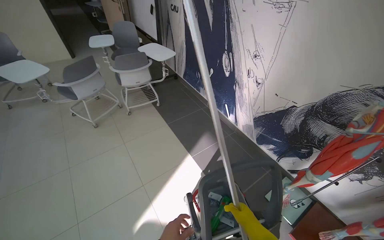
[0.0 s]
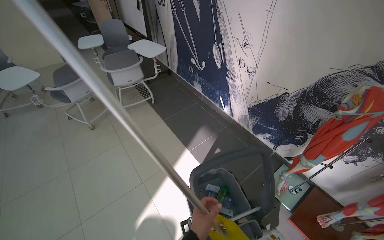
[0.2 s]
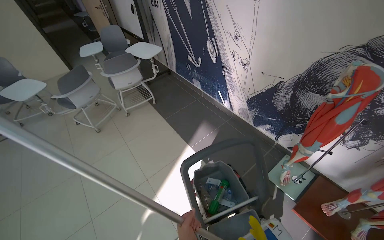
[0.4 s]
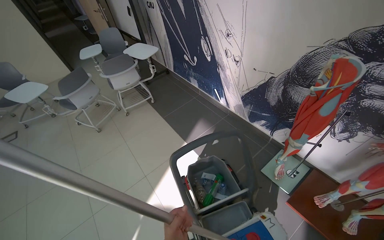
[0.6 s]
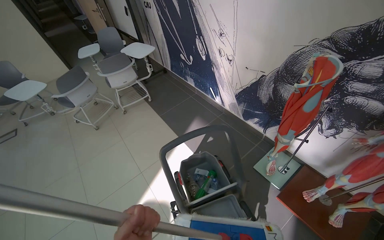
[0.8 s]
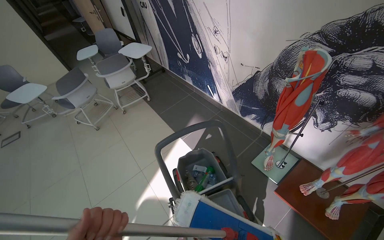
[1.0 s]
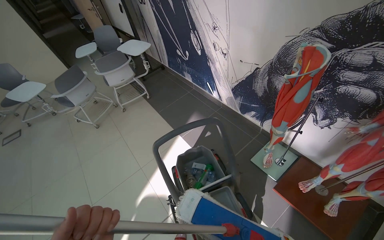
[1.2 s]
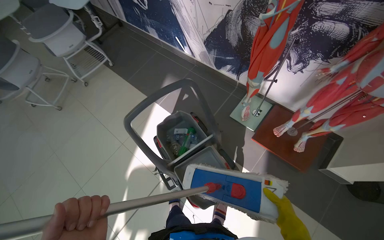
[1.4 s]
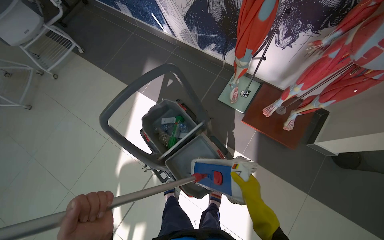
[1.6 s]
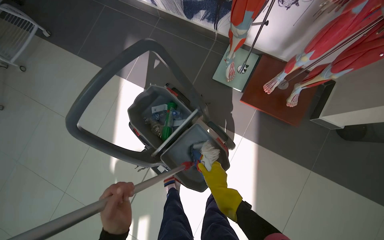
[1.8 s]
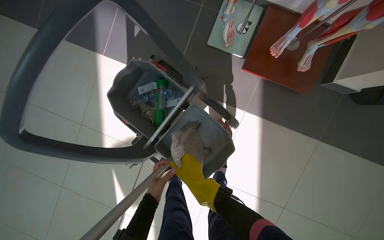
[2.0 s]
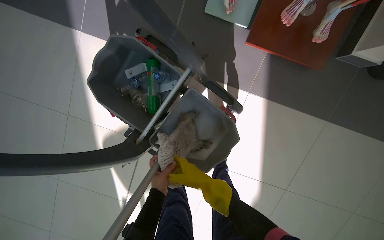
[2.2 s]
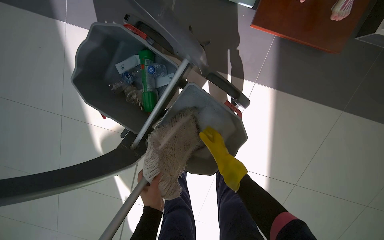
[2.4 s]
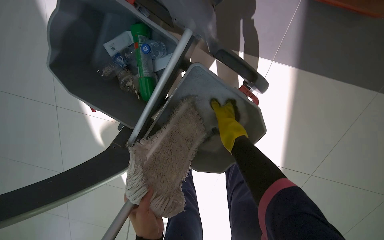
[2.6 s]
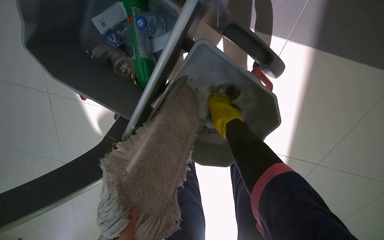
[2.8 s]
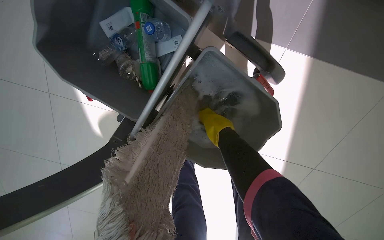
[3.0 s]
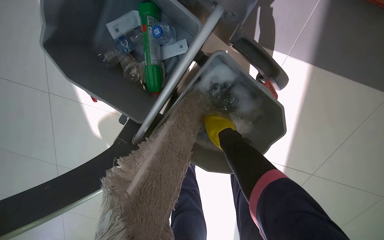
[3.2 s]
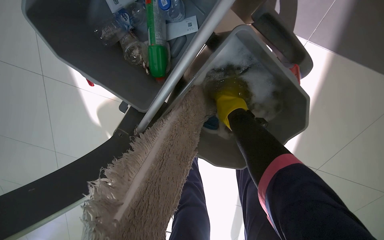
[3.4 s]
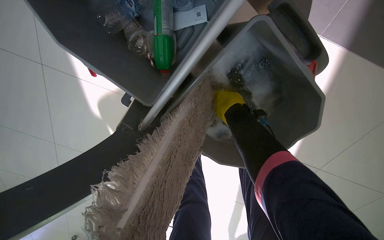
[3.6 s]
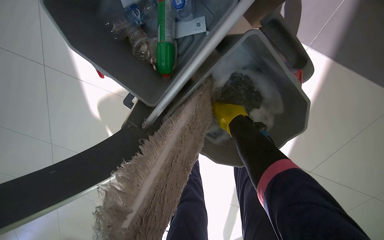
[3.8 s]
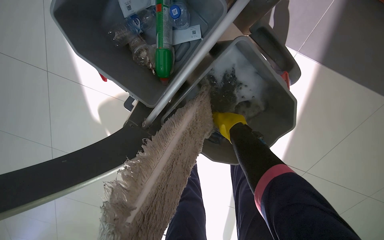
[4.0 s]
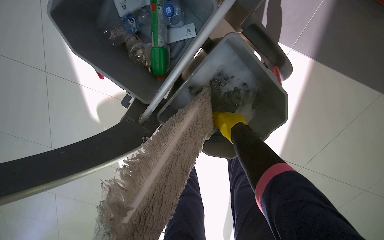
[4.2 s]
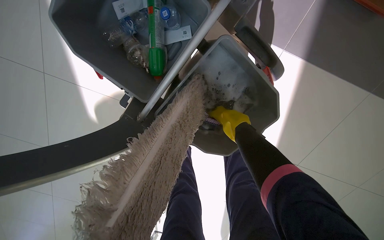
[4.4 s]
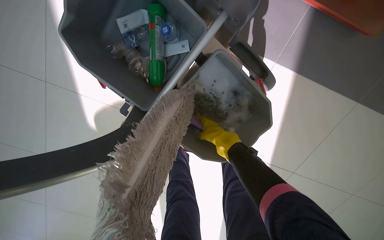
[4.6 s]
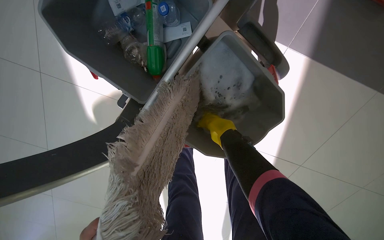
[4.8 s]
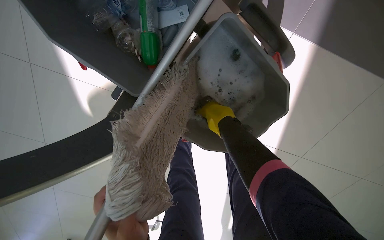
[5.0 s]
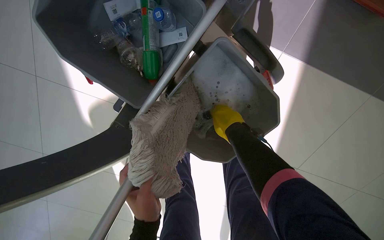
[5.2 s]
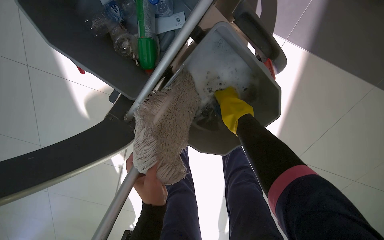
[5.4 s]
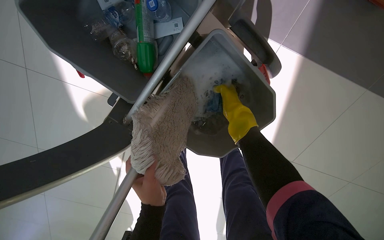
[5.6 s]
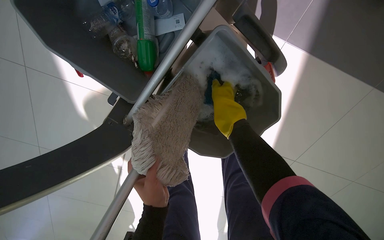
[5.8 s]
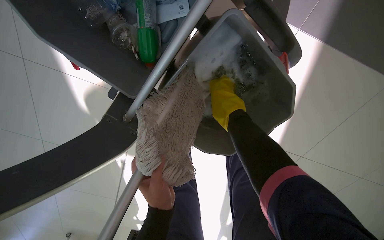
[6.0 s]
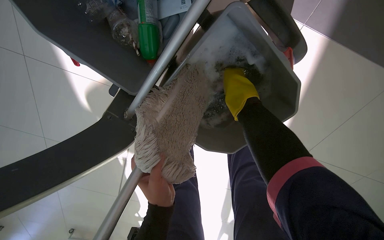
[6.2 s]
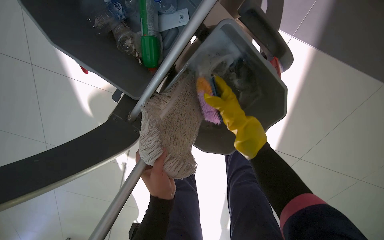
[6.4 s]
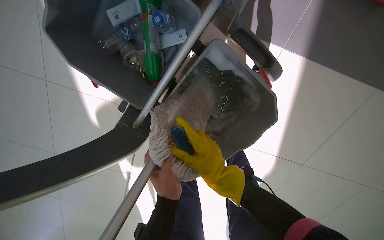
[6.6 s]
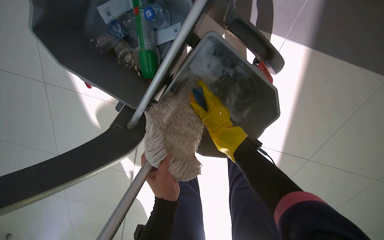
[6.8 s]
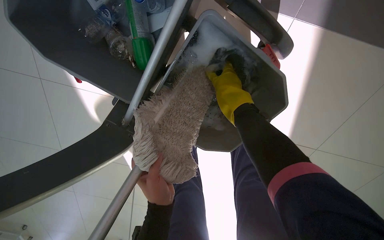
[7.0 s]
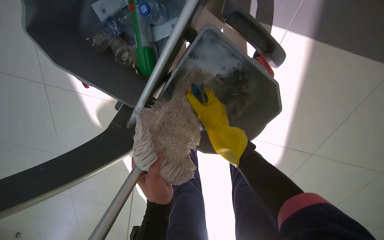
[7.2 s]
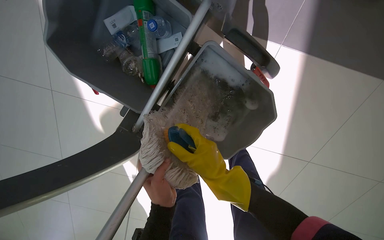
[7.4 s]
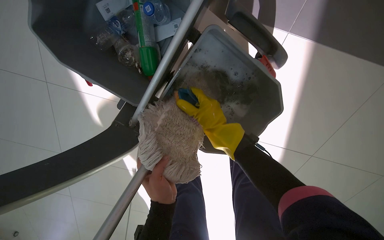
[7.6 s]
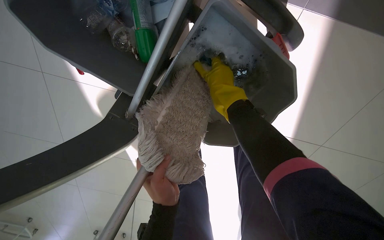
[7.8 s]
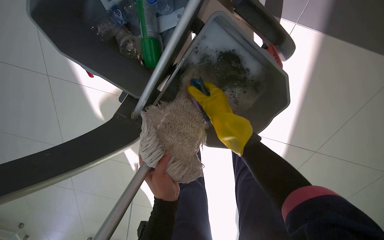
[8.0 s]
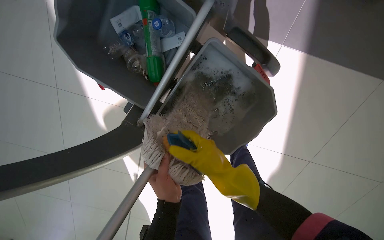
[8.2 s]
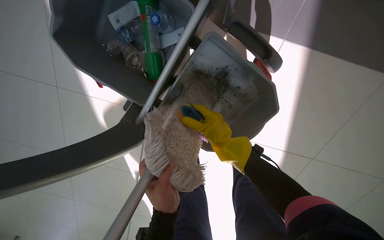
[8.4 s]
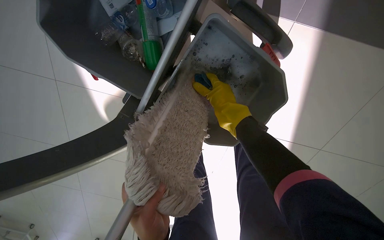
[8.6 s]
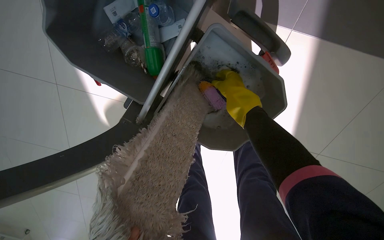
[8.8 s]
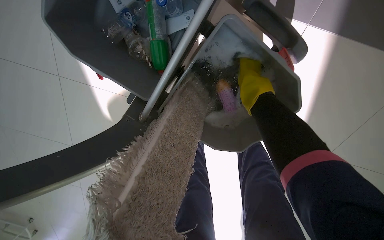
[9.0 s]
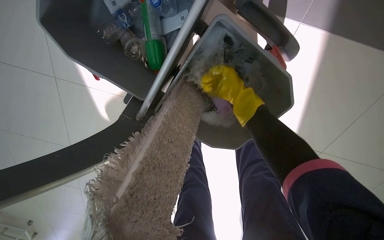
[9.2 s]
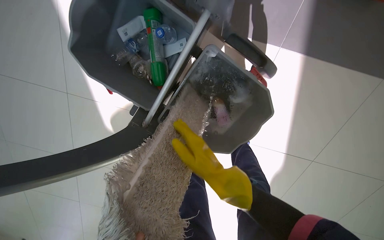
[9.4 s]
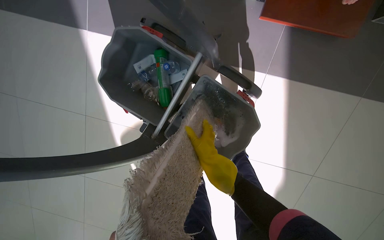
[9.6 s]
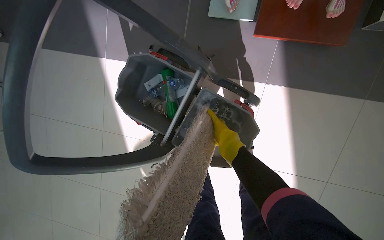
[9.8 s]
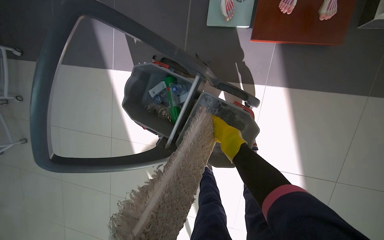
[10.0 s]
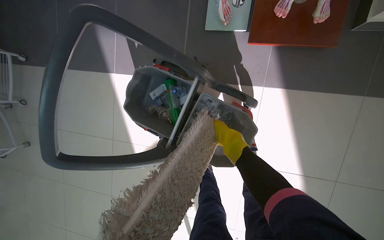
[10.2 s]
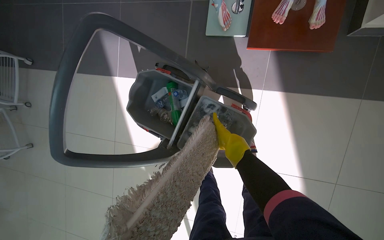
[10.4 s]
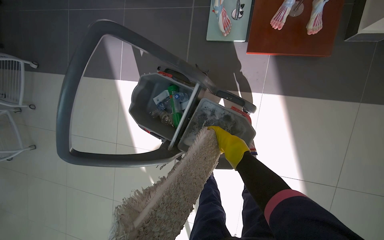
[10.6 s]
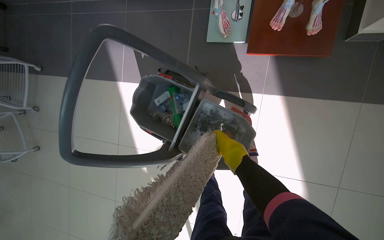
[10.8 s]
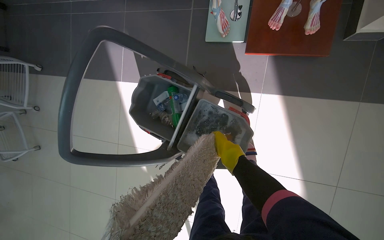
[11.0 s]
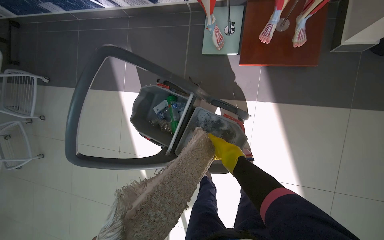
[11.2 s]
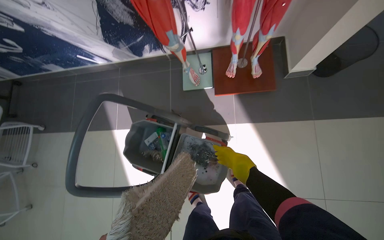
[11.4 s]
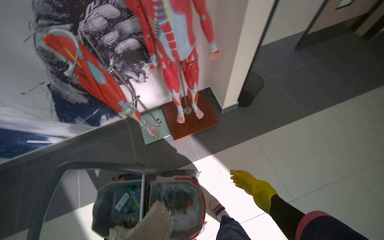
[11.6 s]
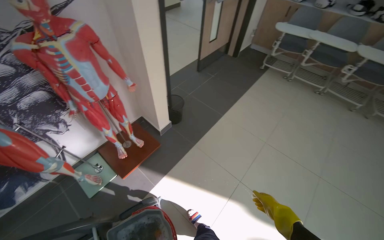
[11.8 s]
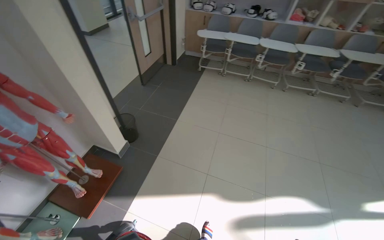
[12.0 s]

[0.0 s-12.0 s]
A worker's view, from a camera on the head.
Job: mopping floor.
The whole recording: Mopping the tiled floor. The worker cleans the mop in the bucket and then mops the tiled floor.
0.0 to 1.6 s: The head travels approximately 40 cm. The view tilts some 25 degrees downward. The scene rotates counterclockwise by about 25 degrees.
1.6 to 3.0 s: The head travels approximately 60 cm. The wearer looks about 45 degrees further downward.
6.0 to 7.6 s: The right hand moves up and down the picture over roughly 20 cm, changing direction 3 times.
7.6 to 9.0 s: The right hand swings up and down the picture, approximately 20 cm each way, with 2 reversals.
9.0 to 10.4 s: The camera pitches upward, by roughly 25 degrees. The right hand shifts some 10 cm down the picture.
10.4 to 12.0 s: The camera is carried some 60 cm. The wearer looks roughly 75 degrees further to the right. The view tips upward by some 50 degrees.

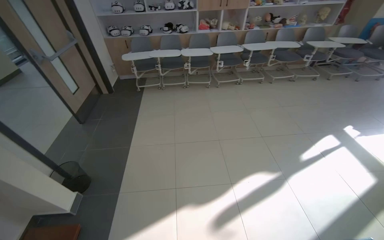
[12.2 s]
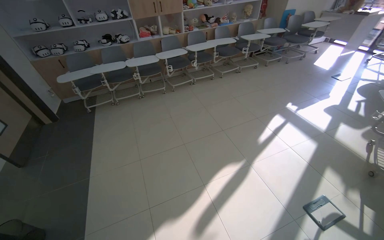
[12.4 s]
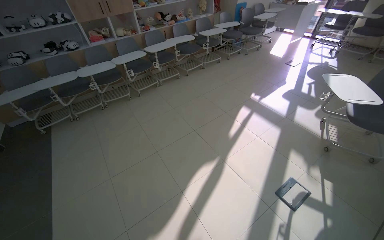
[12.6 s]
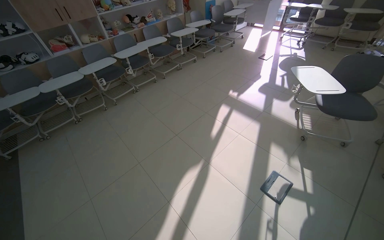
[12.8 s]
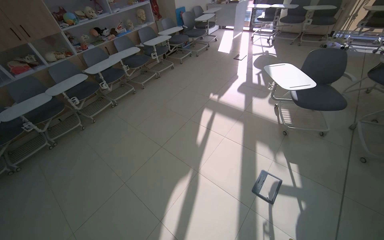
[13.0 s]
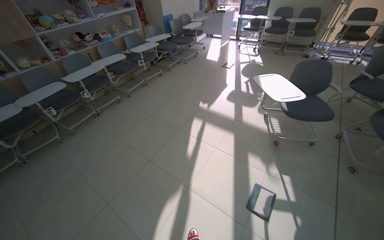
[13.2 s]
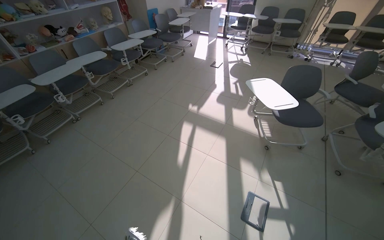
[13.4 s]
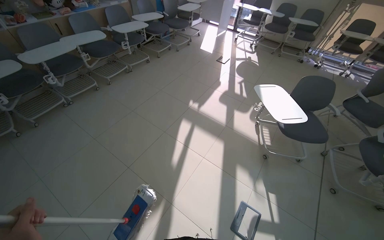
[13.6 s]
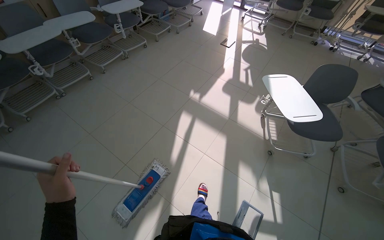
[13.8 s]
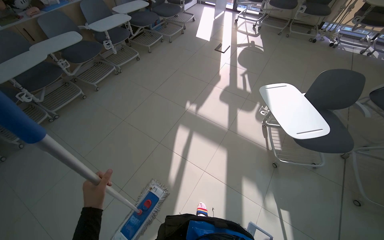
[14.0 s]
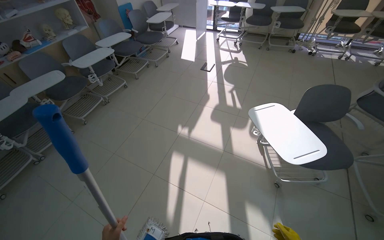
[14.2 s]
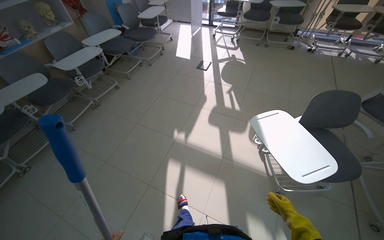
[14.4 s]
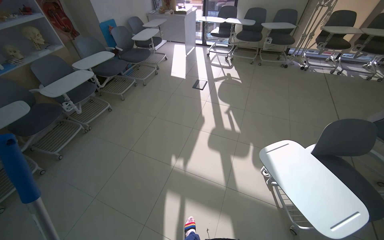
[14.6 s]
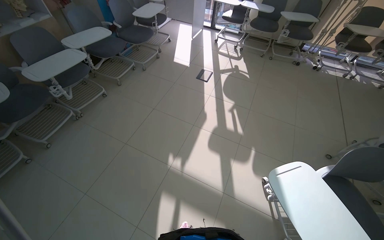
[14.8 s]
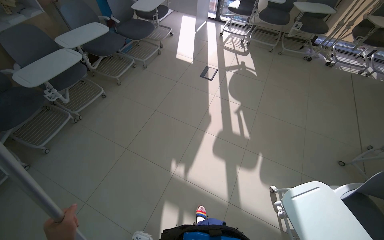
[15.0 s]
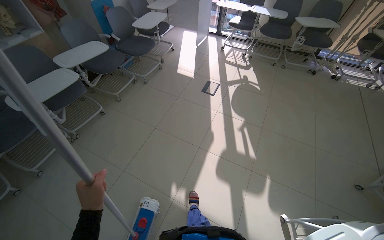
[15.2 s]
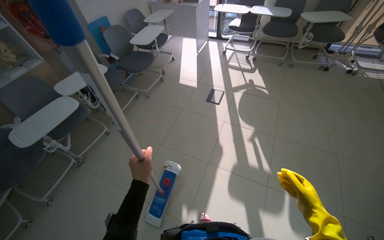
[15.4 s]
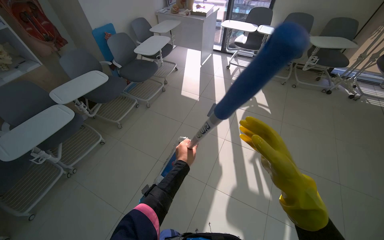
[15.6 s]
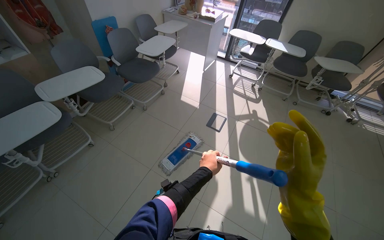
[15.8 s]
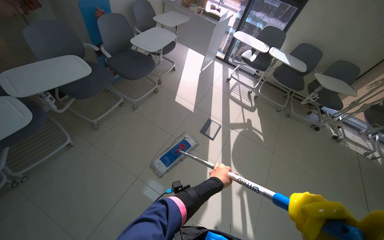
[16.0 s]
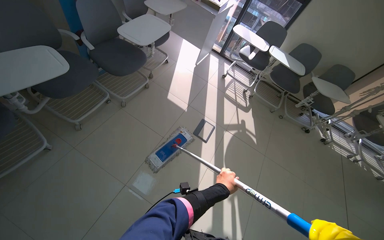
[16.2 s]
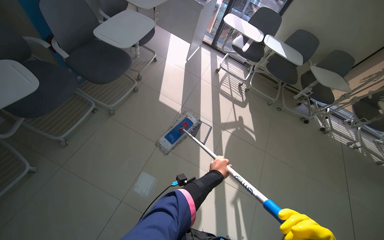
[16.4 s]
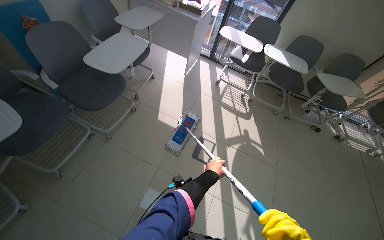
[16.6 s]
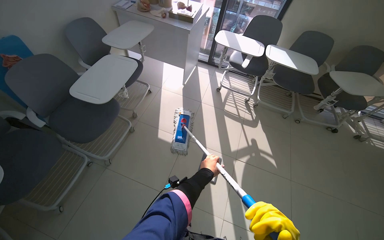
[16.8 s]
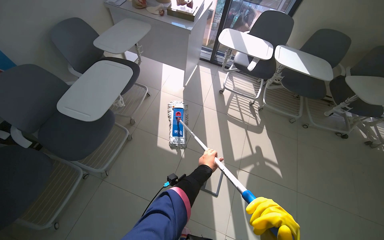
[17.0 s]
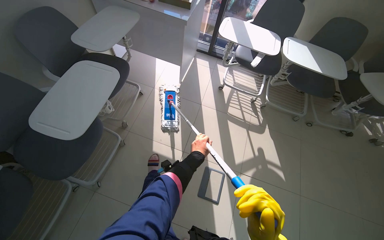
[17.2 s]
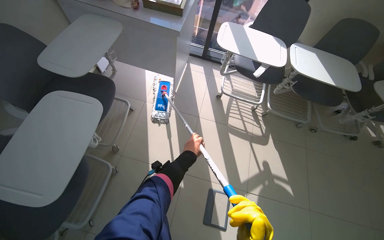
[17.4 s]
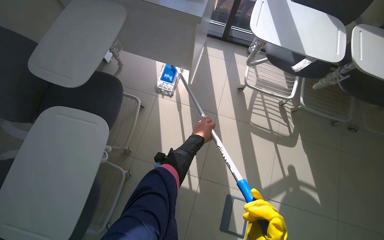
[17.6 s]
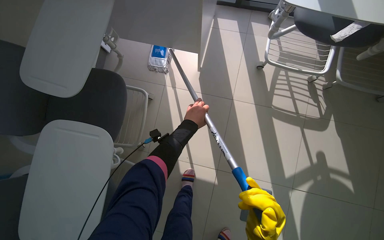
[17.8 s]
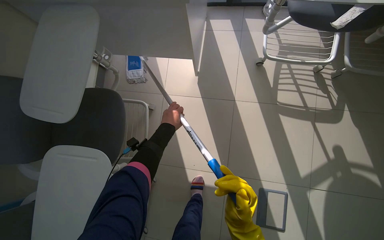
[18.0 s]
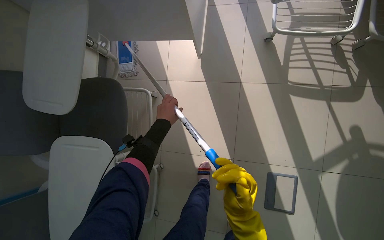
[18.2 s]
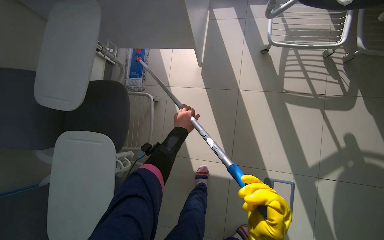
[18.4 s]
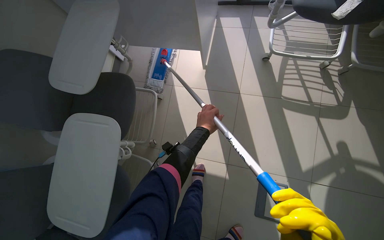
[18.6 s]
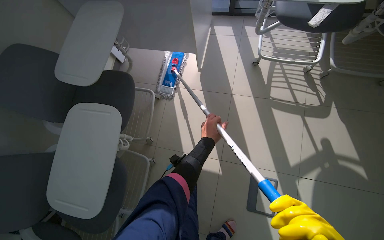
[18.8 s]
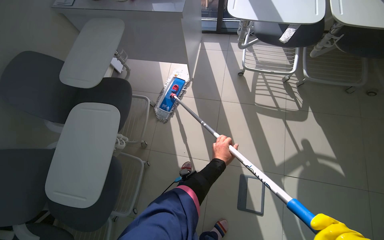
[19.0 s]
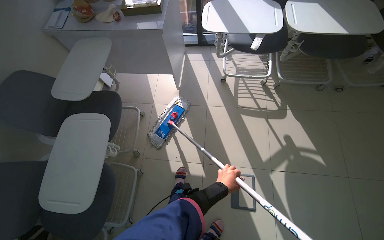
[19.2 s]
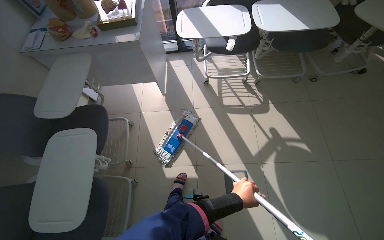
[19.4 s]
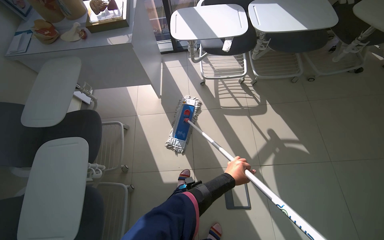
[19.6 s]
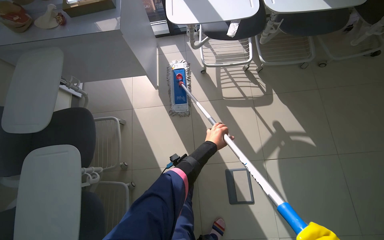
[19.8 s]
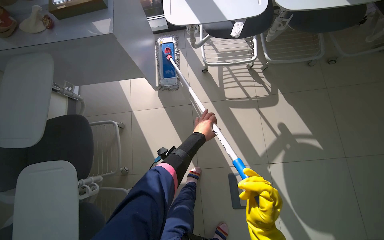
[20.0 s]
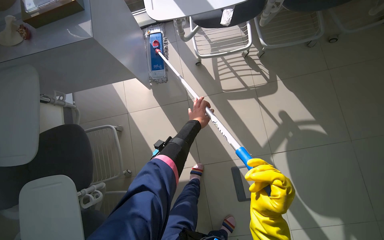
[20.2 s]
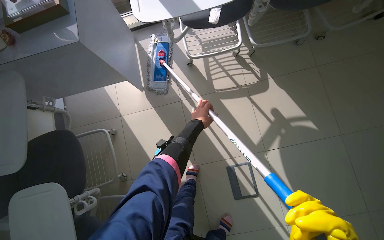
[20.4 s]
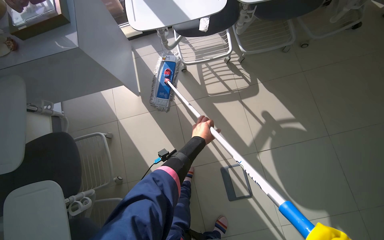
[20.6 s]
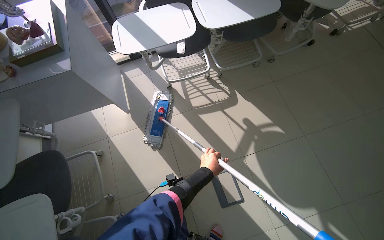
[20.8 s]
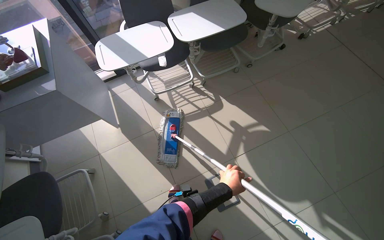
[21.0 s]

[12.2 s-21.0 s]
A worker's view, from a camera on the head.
Job: mopping floor.
The whole recording: Mopping the tiled floor. The worker cleans the mop in the bucket and then mops the tiled floor.
12.2 to 13.6 s: The wearer moves some 1 m. The wearer looks roughly 50 degrees further to the right.
13.6 to 15.2 s: The camera is carried roughly 1.5 m.
15.2 to 16.6 s: The camera travels some 1 m.
16.6 to 18.0 s: The wearer moves some 1.5 m. The camera pitches downward, by some 25 degrees.
18.0 to 19.6 s: The camera travels approximately 50 cm. The view tilts some 15 degrees upward.
19.6 to 21.0 s: The left hand moves some 35 cm up the picture and comes back.
